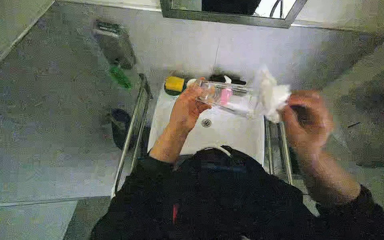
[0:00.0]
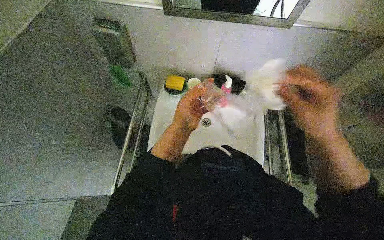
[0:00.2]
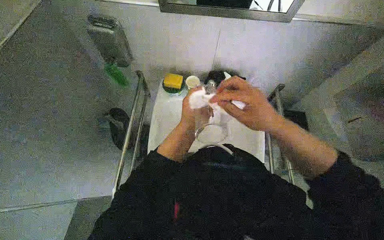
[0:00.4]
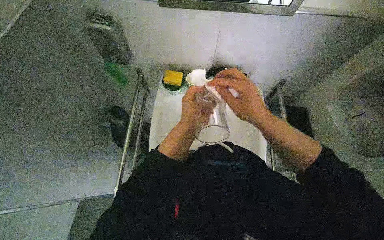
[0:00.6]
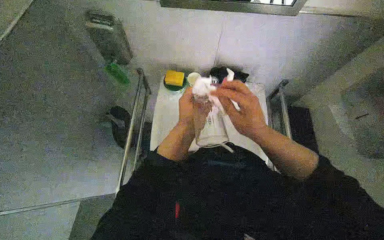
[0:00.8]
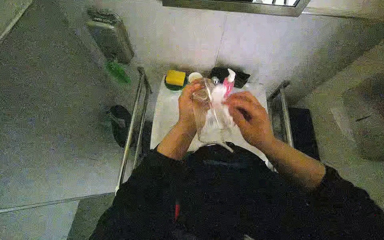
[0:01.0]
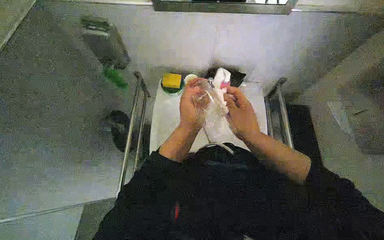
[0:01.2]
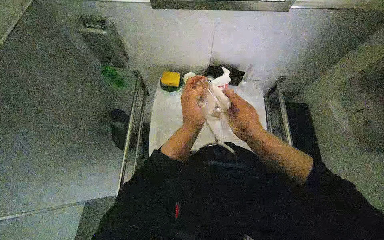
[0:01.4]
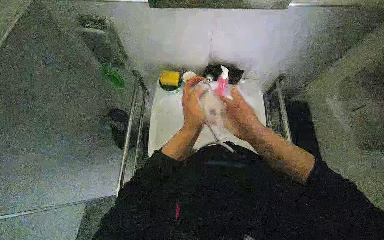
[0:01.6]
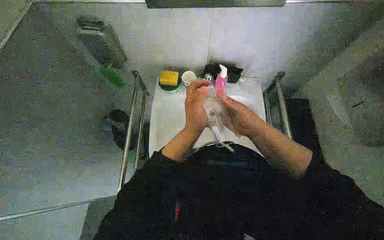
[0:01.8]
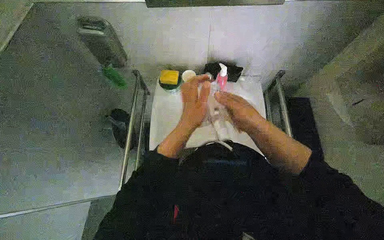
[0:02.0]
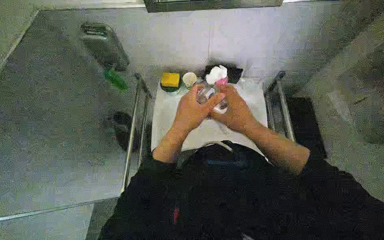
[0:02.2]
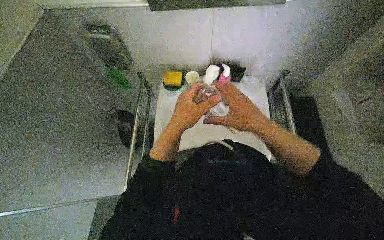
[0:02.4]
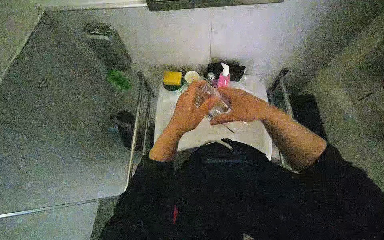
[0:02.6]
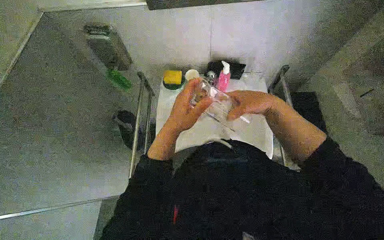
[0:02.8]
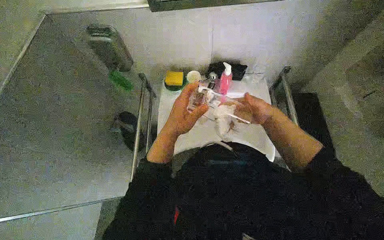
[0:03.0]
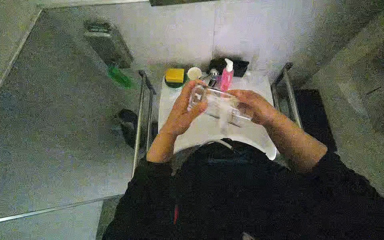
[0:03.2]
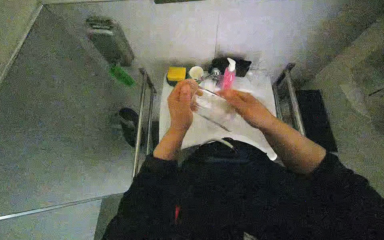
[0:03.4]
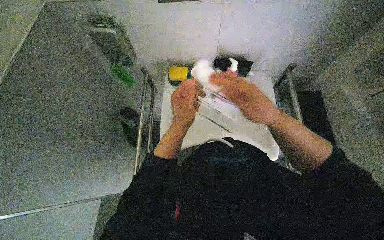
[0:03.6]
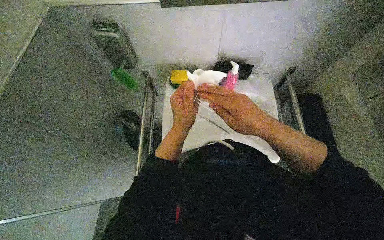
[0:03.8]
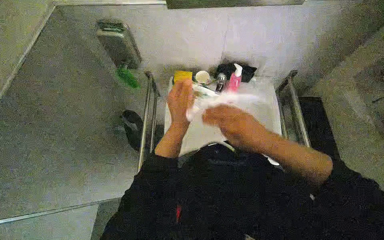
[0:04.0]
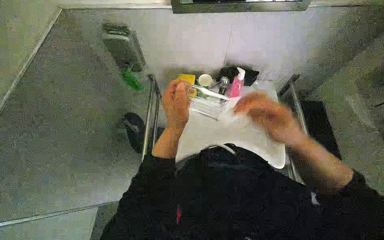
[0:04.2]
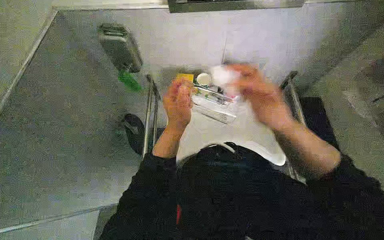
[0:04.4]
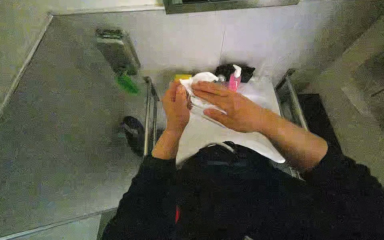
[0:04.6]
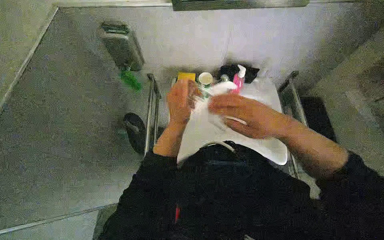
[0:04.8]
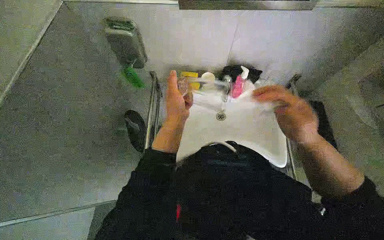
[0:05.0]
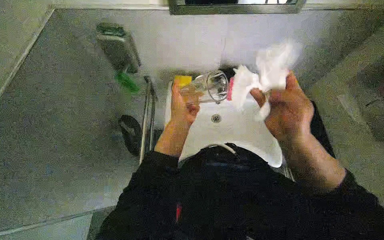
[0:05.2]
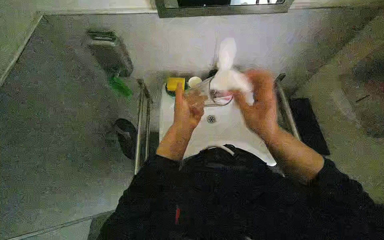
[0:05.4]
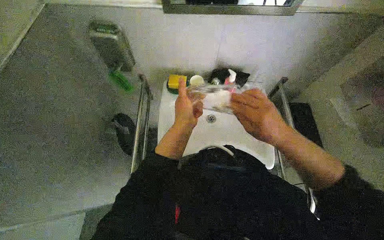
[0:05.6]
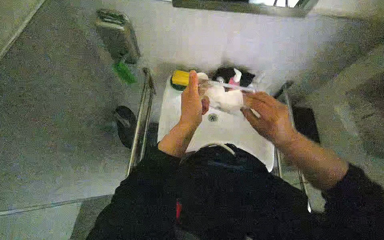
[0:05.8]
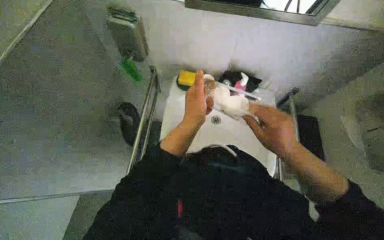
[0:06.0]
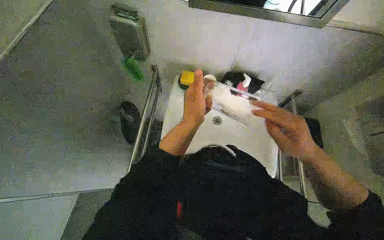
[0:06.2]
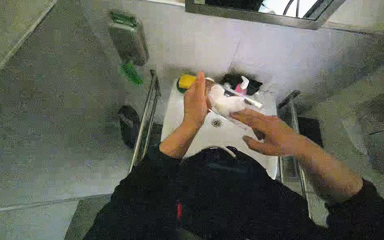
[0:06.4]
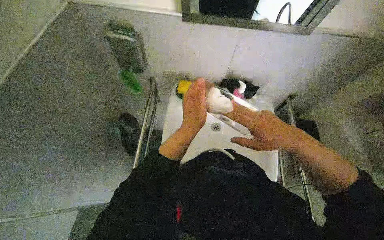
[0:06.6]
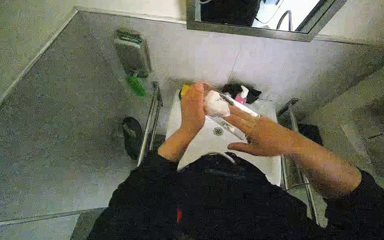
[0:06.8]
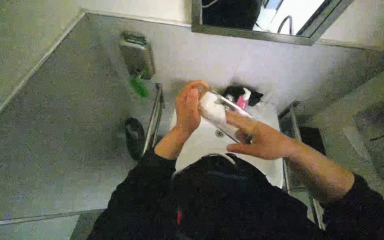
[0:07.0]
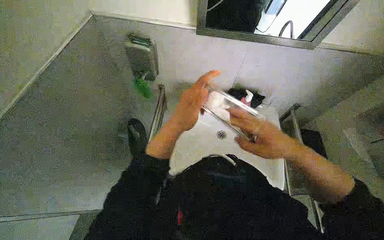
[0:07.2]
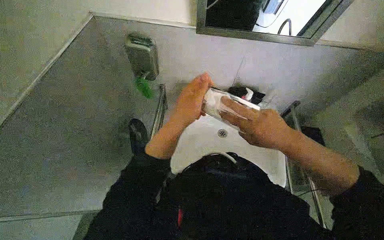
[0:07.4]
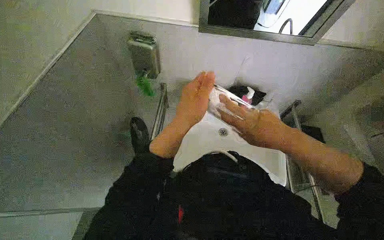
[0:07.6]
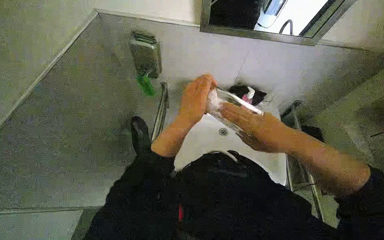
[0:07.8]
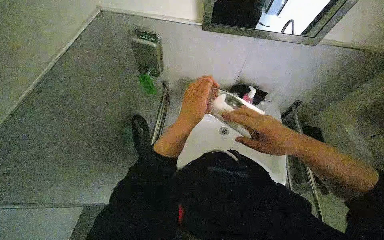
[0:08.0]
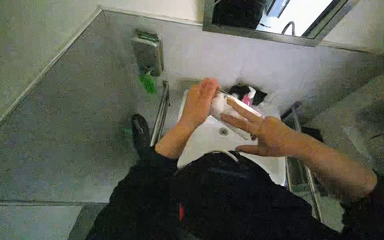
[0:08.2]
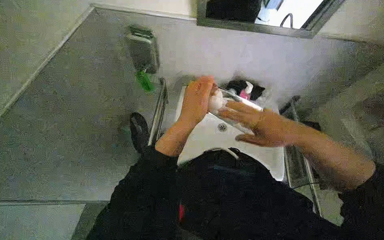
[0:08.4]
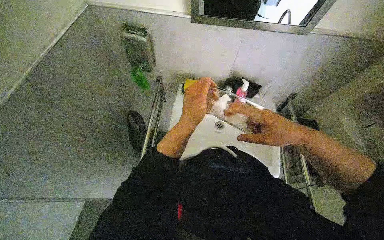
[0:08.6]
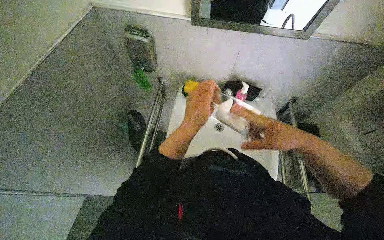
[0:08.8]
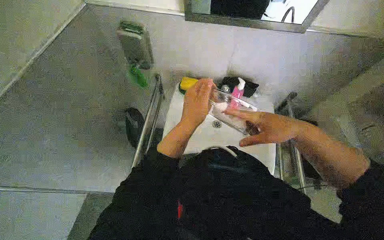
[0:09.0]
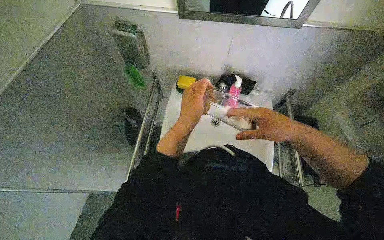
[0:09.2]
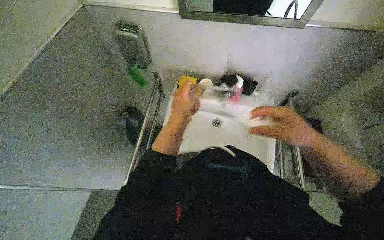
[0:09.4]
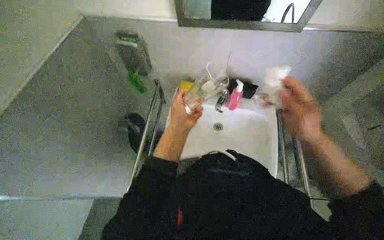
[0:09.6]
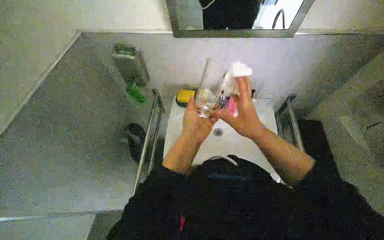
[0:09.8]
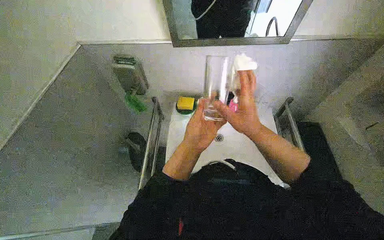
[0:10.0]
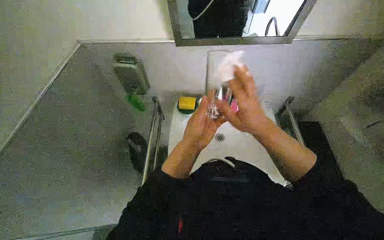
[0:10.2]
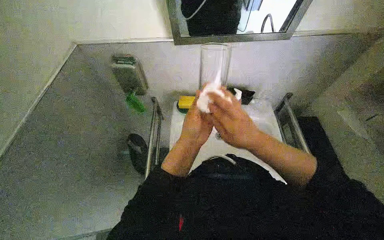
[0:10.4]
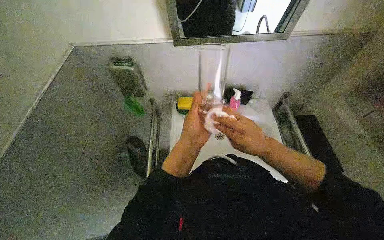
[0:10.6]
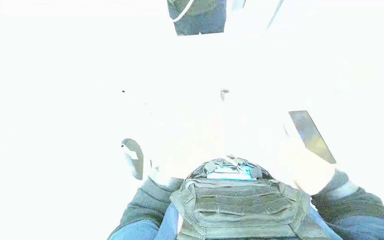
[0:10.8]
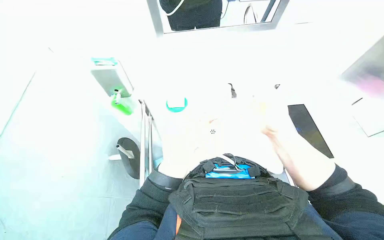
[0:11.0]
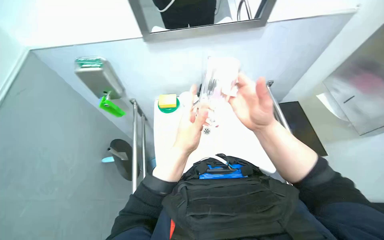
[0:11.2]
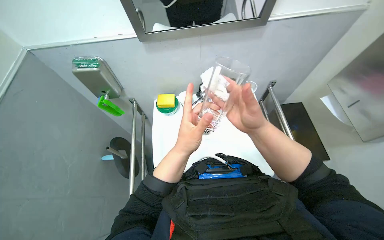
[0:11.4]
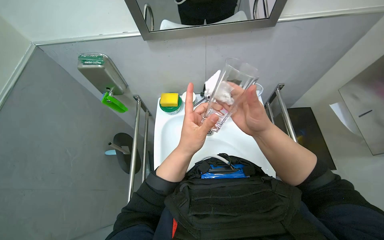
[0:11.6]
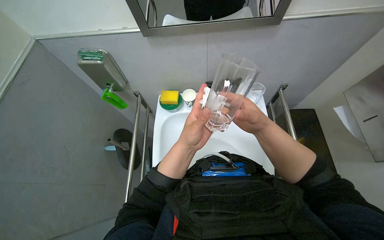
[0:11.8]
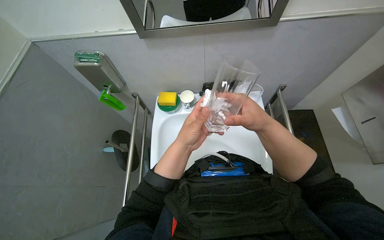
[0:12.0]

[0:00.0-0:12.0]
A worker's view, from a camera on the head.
Job: cleaning kitchen.
The whole recording: Cleaning glasses at sink. The worker washes and dries multiple glasses at the sink.
0:00.0 to 0:01.6: The right hand heads farther from the camera and to the left, covering about 15 cm.
0:01.6 to 0:03.0: The right hand heads farther from the camera and to the right, covering about 15 cm.
0:03.0 to 0:04.4: The right hand is displaced nearer to the camera and to the left by about 20 cm.
0:04.4 to 0:06.0: The right hand swings left and right, some 10 cm each way, with 2 reversals.
0:07.6 to 0:09.0: The right hand heads to the right, covering about 10 cm.
0:09.0 to 0:10.4: The hands work in one place, with small movements.
0:10.4 to 0:12.0: The right hand travels to the right and back again, approximately 10 cm each way.

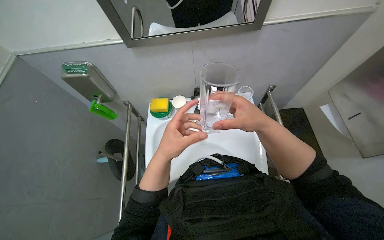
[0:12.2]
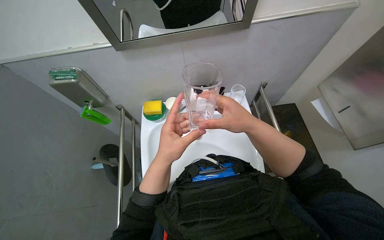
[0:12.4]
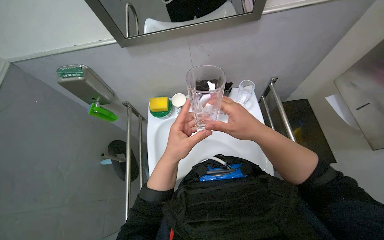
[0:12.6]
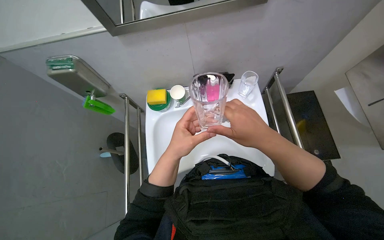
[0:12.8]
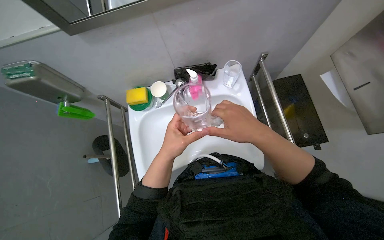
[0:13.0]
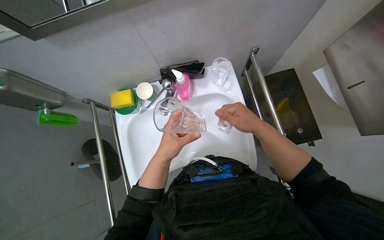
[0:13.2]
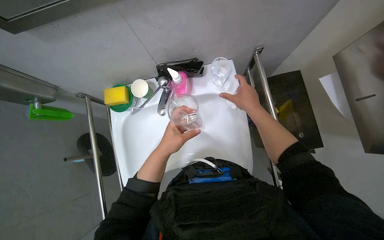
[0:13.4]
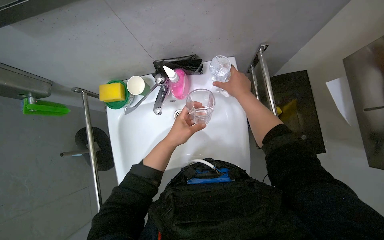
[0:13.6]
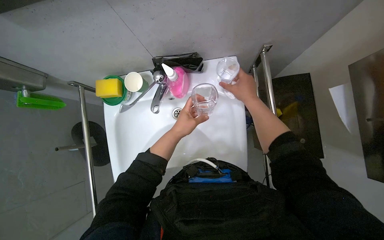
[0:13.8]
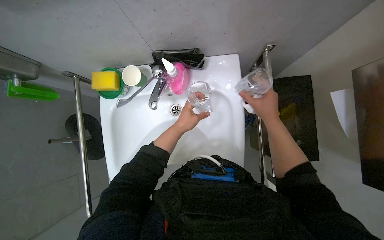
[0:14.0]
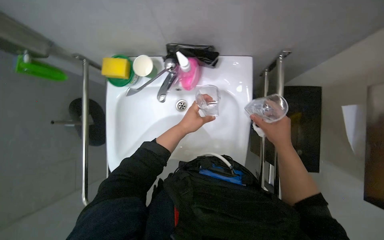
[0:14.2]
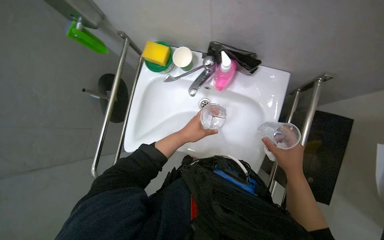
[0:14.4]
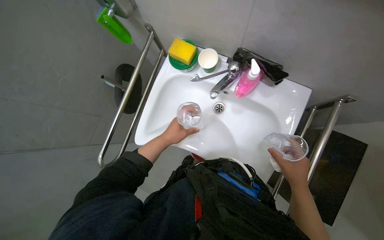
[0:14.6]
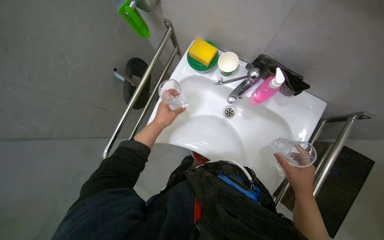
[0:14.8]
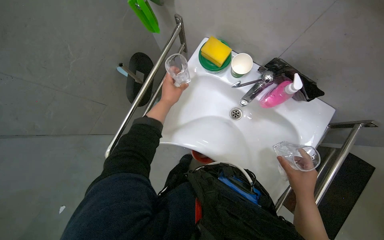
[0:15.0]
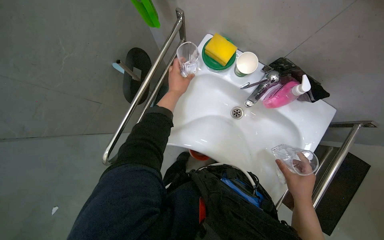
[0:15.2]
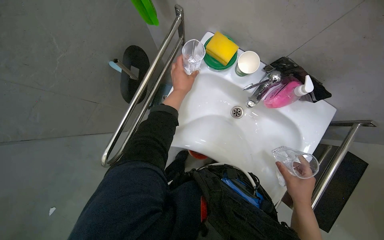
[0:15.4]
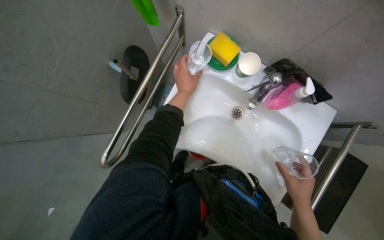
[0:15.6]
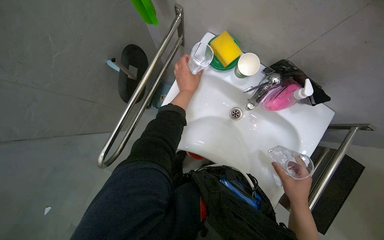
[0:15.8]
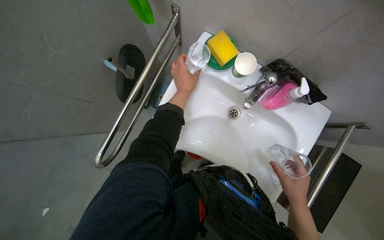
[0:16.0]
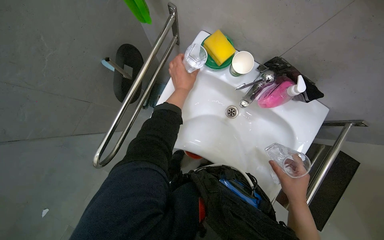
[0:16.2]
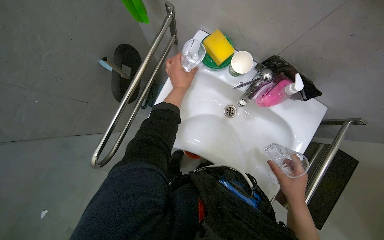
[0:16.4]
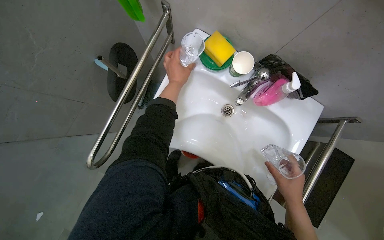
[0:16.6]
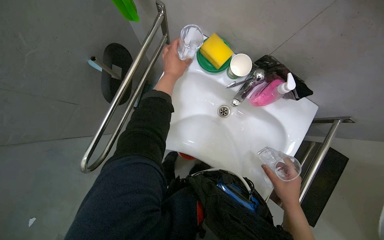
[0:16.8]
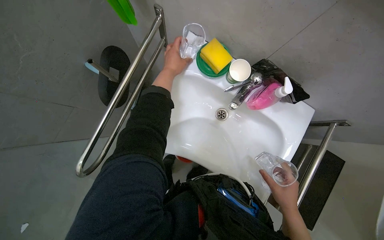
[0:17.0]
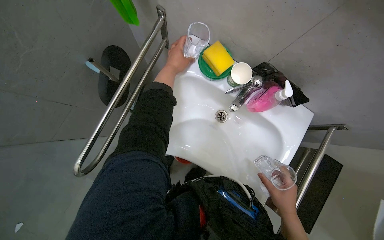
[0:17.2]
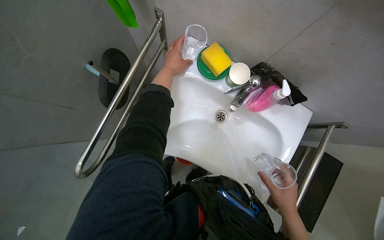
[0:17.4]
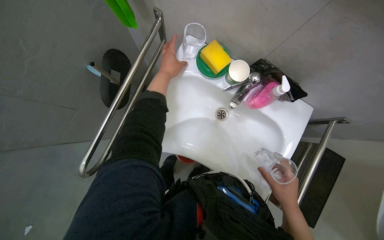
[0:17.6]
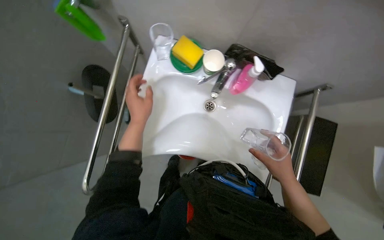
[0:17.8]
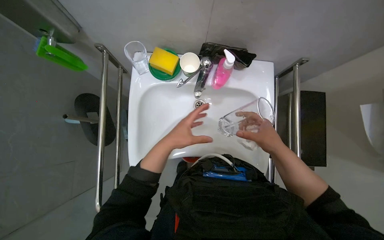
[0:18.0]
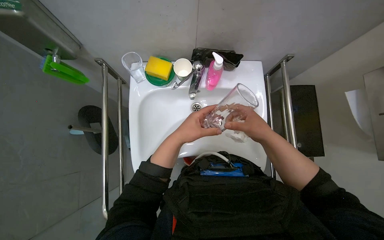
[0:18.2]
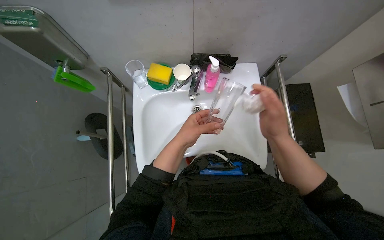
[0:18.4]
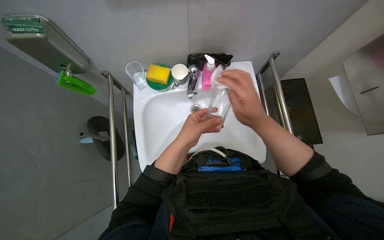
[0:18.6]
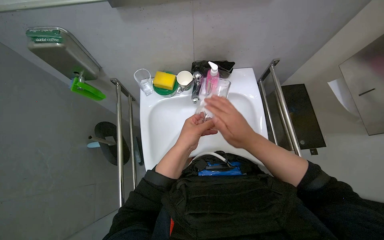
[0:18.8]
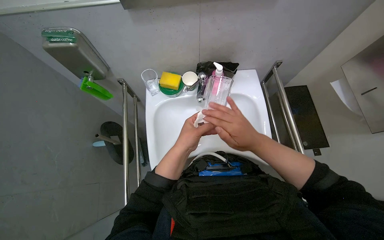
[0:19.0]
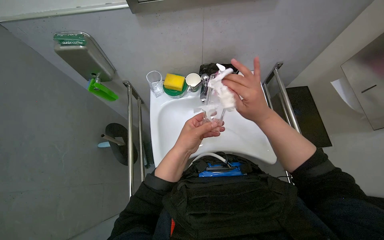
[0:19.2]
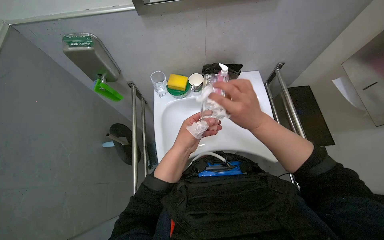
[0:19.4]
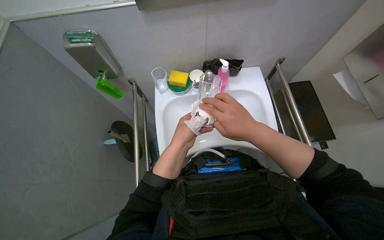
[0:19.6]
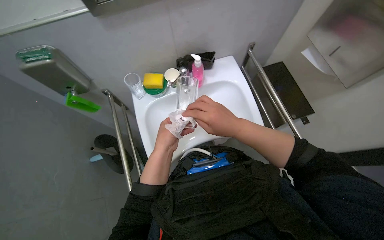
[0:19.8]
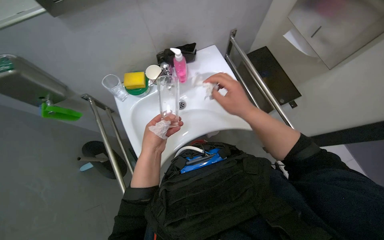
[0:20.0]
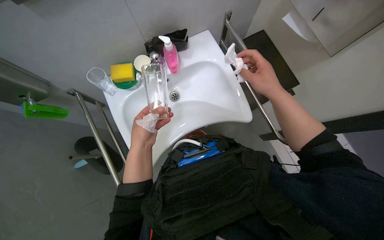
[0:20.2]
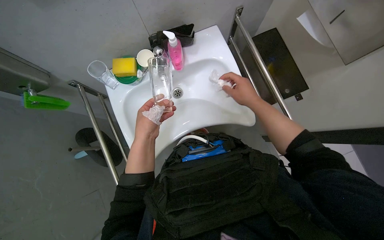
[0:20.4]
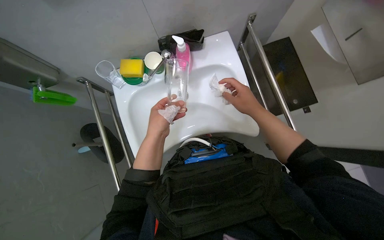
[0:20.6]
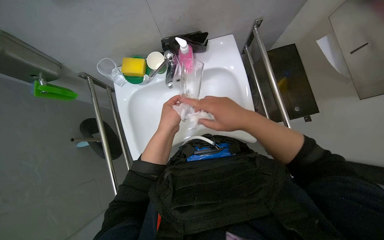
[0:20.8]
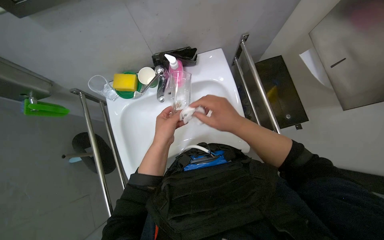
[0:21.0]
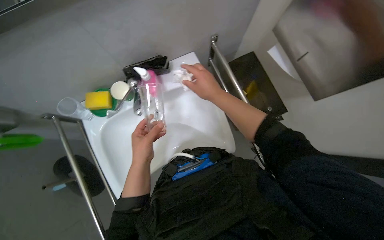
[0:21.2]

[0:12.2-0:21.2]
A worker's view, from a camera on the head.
Job: cleaning kitchen.
The whole recording: Cleaning glasses at sink. The worker washes and dries multiple glasses at the sink.
0:12.2 to 0:13.8: The wearer looks about 20 degrees further downward. Both hands move farther from the camera, roughly 20 cm.
0:13.8 to 0:15.2: The scene rotates clockwise by about 40 degrees.
0:15.2 to 0:16.6: The hands work in one place, with small movements.
0:16.6 to 0:18.2: Everything in view rotates some 30 degrees counterclockwise.
0:18.2 to 0:19.8: The right hand goes about 25 cm nearer to the camera and to the left.
0:19.8 to 0:21.2: The wearer's head swings about 15 degrees to the right. The right hand reaches roughly 20 cm to the right, then returns.
